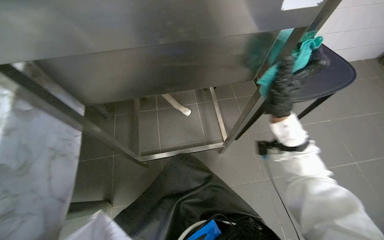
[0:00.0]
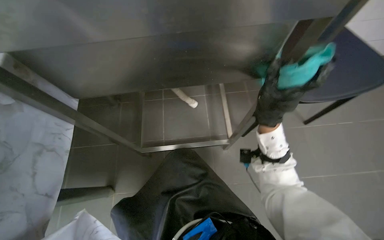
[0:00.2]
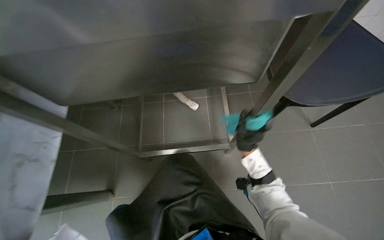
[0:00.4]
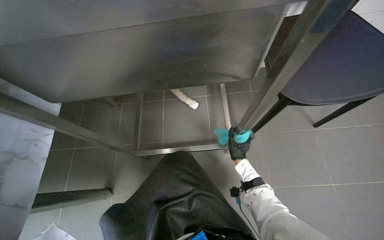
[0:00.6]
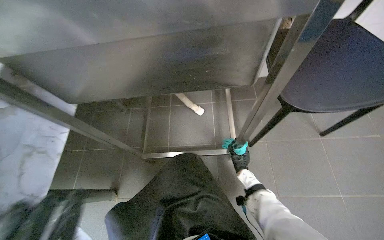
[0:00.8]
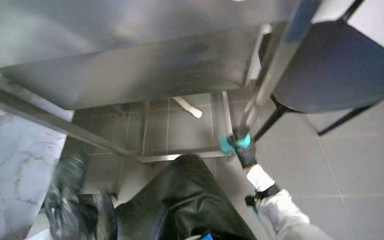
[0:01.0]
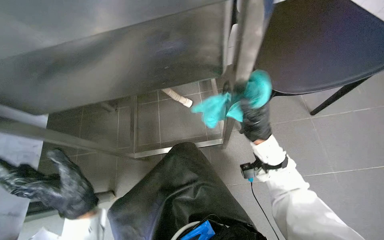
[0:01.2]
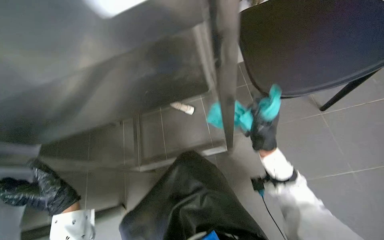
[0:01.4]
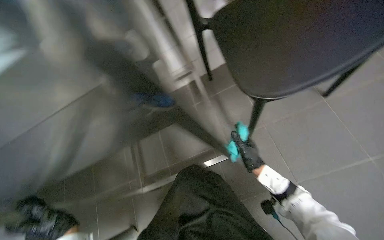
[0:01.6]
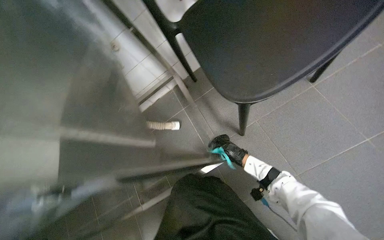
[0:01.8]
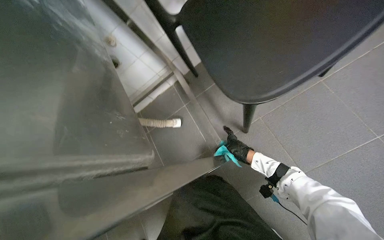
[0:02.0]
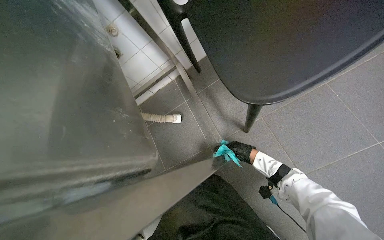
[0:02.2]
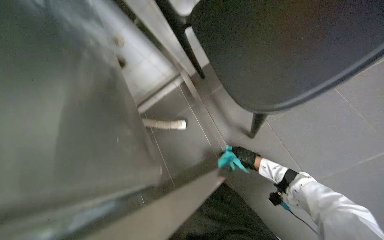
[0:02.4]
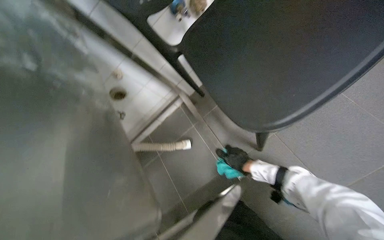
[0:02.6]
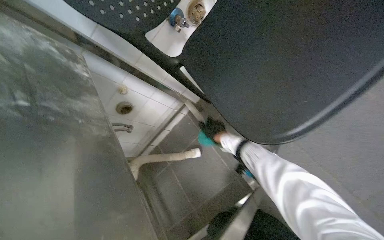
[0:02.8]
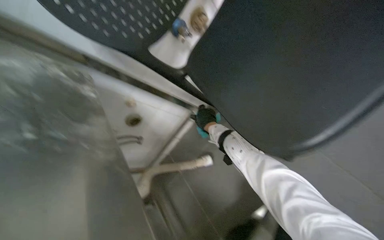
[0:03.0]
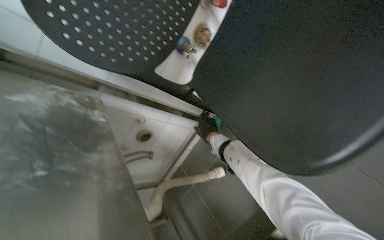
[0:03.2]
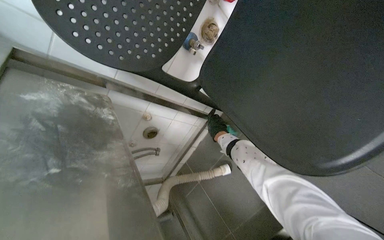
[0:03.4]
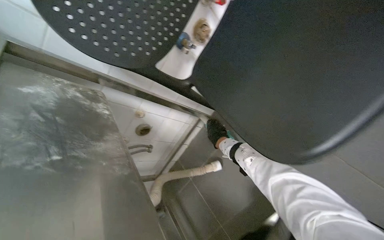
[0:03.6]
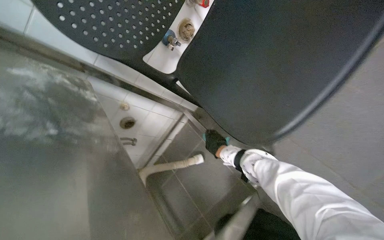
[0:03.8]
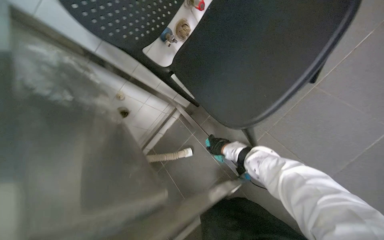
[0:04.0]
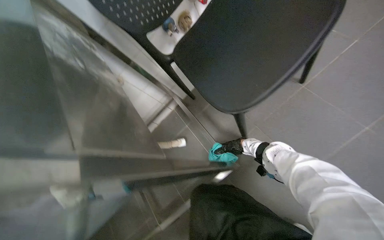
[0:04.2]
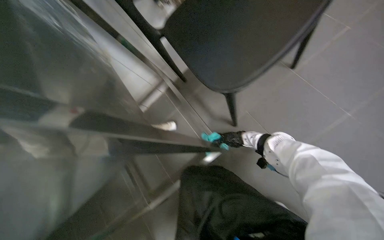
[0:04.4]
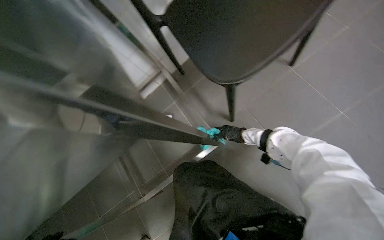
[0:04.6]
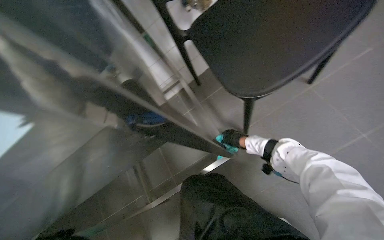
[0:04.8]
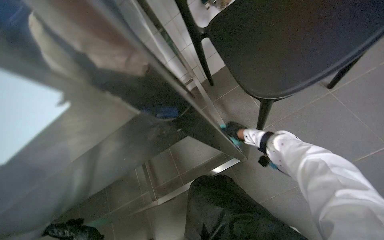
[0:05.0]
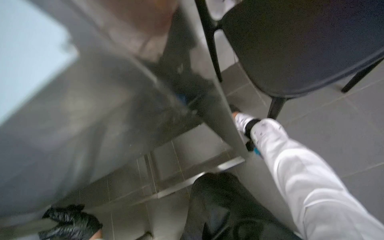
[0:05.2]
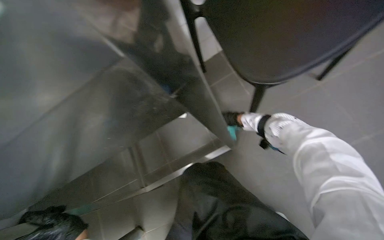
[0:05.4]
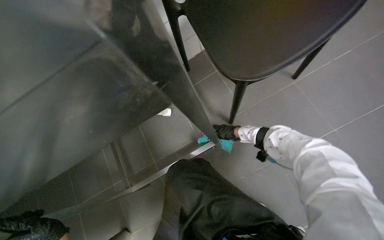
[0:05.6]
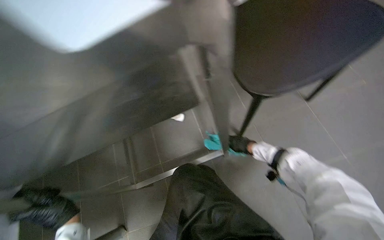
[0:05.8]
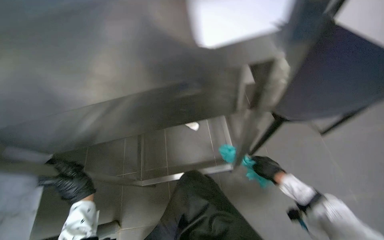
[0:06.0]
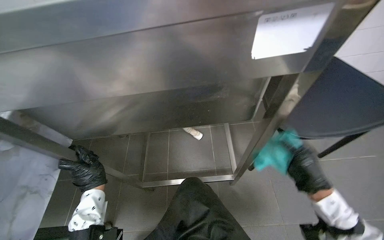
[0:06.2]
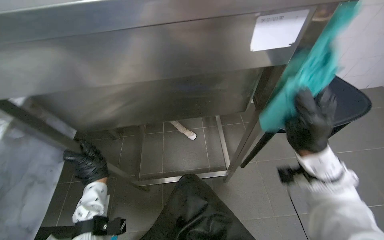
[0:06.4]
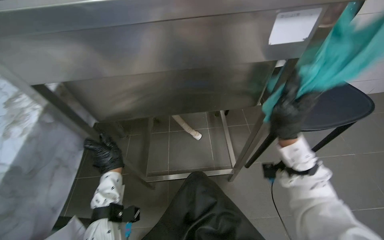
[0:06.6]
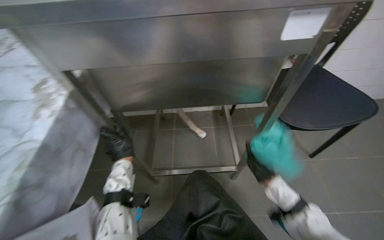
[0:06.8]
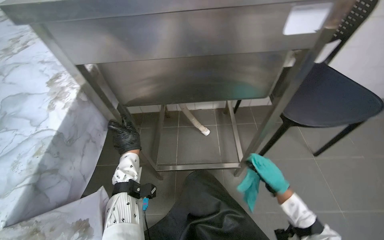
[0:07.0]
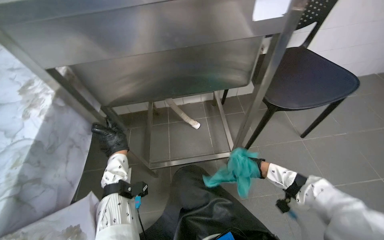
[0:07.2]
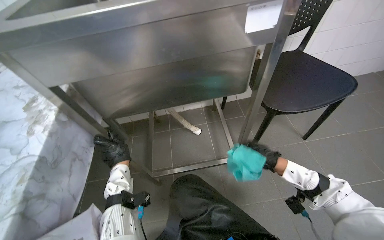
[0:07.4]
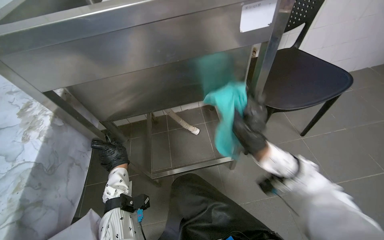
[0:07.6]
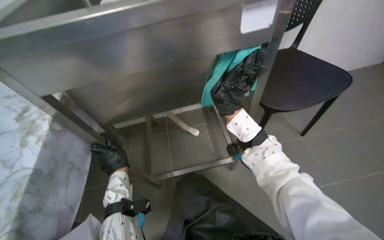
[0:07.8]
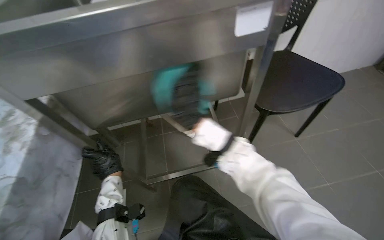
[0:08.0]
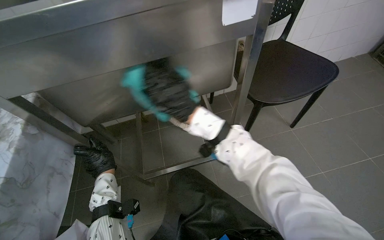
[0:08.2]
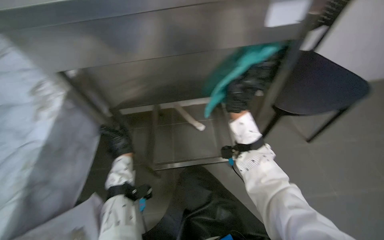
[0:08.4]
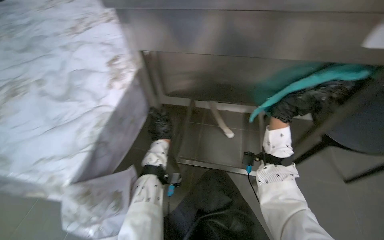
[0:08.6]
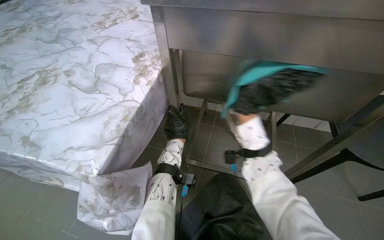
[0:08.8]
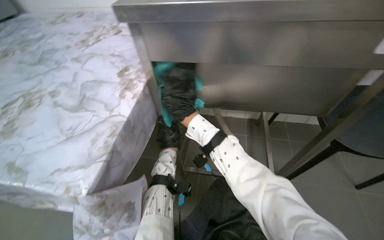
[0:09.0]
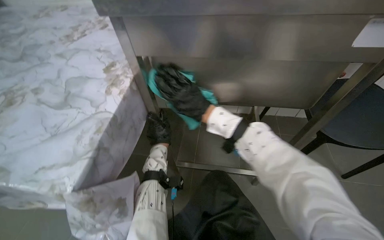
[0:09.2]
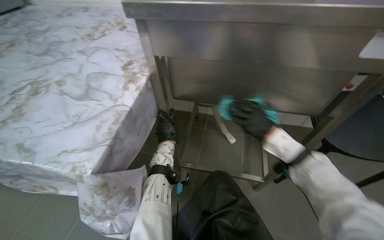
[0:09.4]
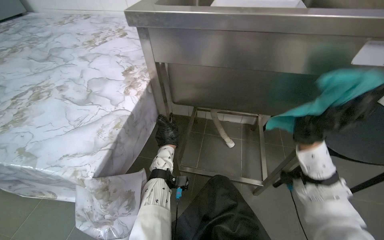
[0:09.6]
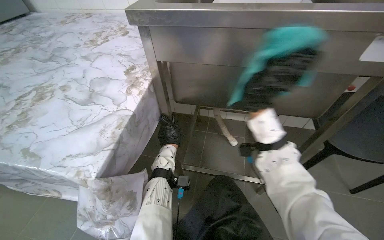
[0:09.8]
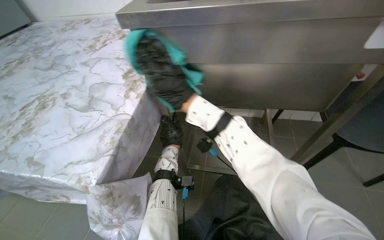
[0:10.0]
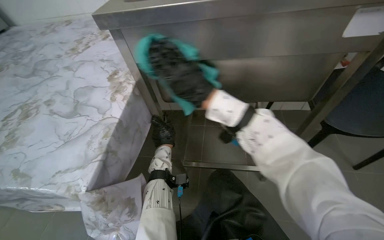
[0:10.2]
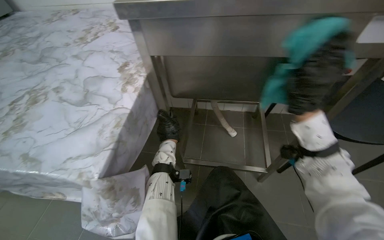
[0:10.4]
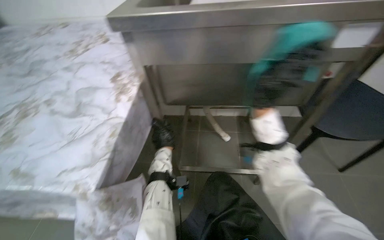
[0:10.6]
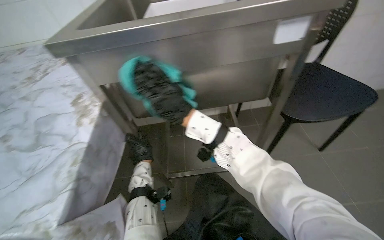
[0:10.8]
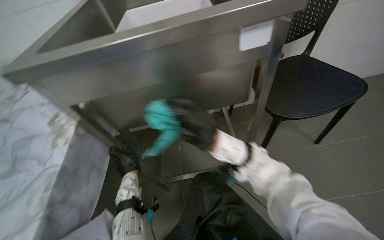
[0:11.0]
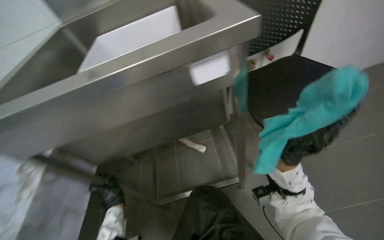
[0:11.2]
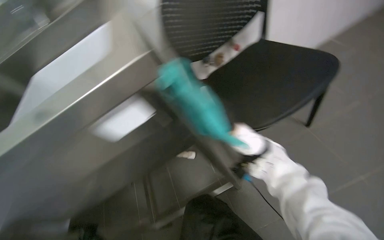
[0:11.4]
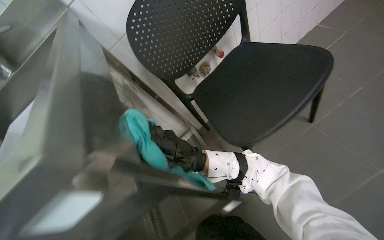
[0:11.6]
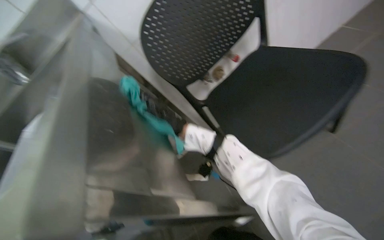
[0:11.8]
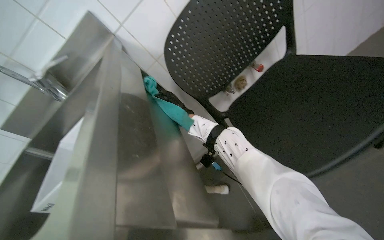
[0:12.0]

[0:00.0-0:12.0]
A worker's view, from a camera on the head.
Job: wiping surfaces.
The whole recording: Cleaning kitchen counter and sink. The worker cleans the kitchen counter and sink using a cloth and bucket of water.
0:00.0 to 0:01.6: The right hand swings nearer and farther, approximately 25 cm each way, with 2 reversals.
0:01.6 to 0:03.0: The right hand travels up the picture and to the left by approximately 30 cm.
0:03.0 to 0:04.4: The right hand moves to the right and down the picture, roughly 35 cm.
0:04.4 to 0:06.0: Everything in view rotates roughly 30 degrees clockwise. The right hand moves nearer to the camera, about 15 cm.
0:06.0 to 0:07.6: The right hand moves nearer and farther over about 20 cm, changing direction 2 times.
0:10.4 to 0:12.0: The wearer moves roughly 50 cm. Everything in view rotates about 40 degrees counterclockwise.

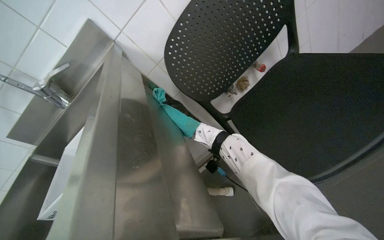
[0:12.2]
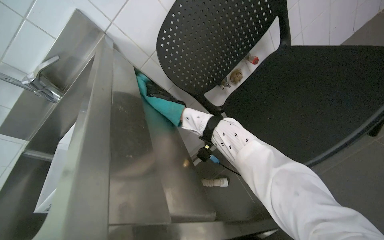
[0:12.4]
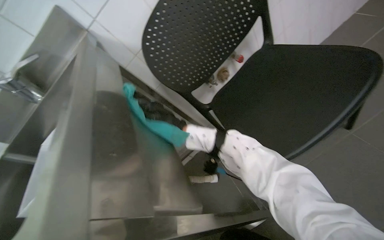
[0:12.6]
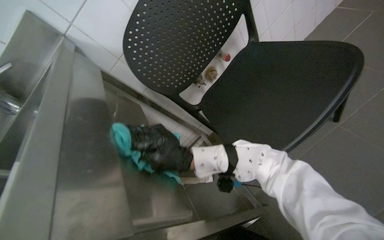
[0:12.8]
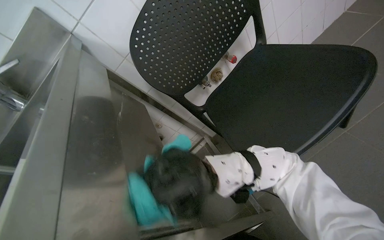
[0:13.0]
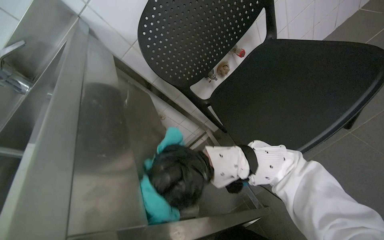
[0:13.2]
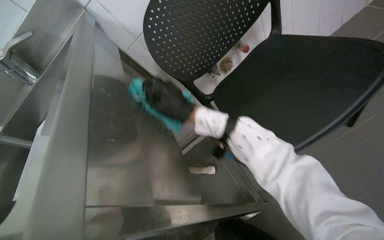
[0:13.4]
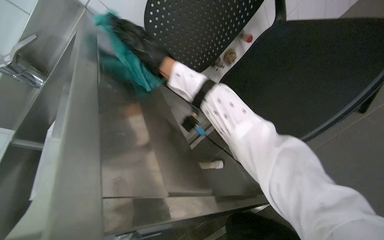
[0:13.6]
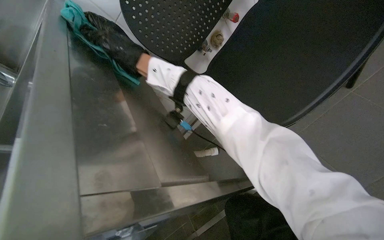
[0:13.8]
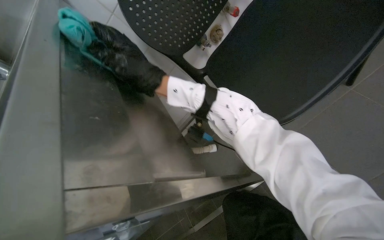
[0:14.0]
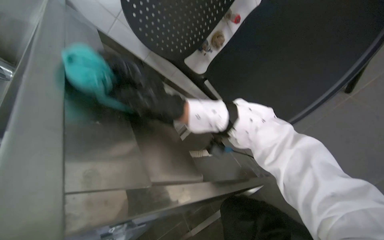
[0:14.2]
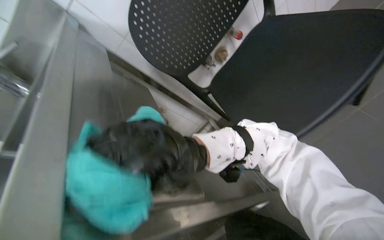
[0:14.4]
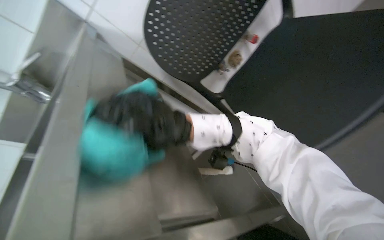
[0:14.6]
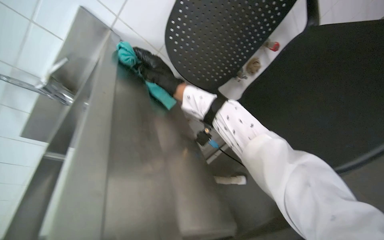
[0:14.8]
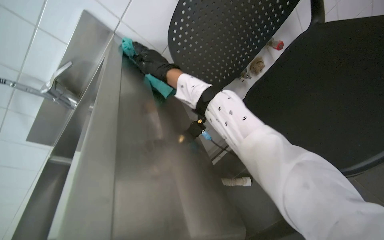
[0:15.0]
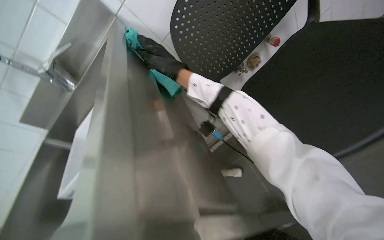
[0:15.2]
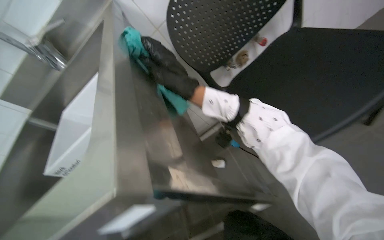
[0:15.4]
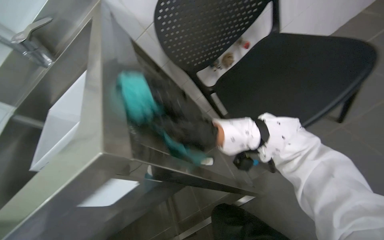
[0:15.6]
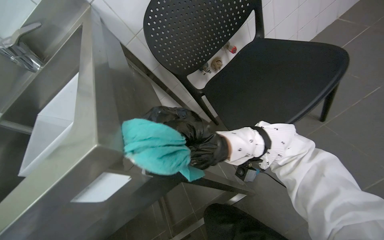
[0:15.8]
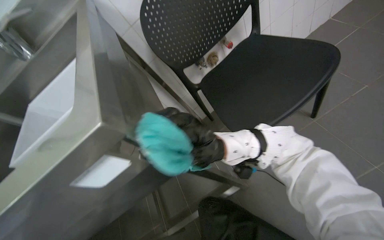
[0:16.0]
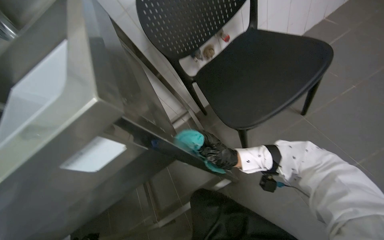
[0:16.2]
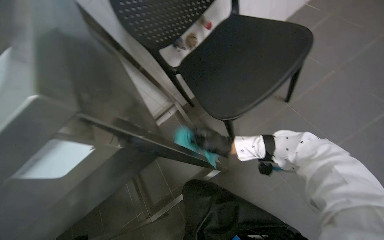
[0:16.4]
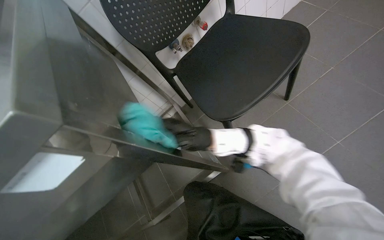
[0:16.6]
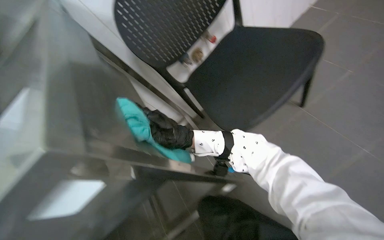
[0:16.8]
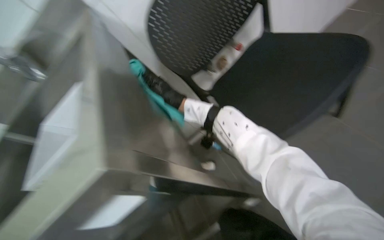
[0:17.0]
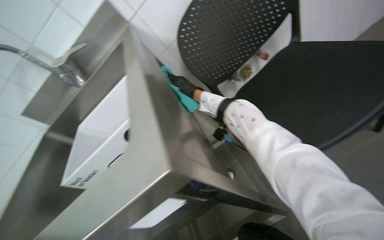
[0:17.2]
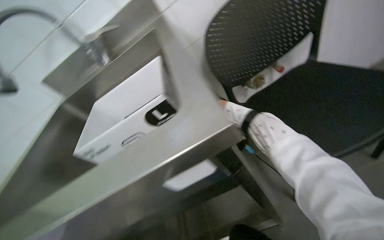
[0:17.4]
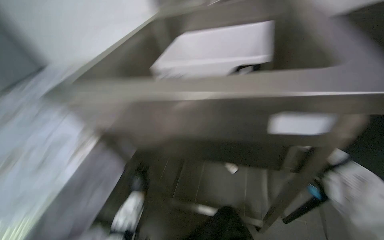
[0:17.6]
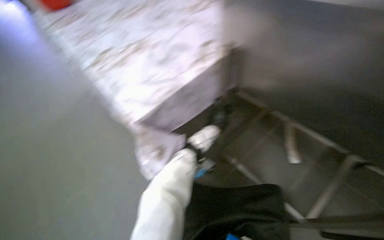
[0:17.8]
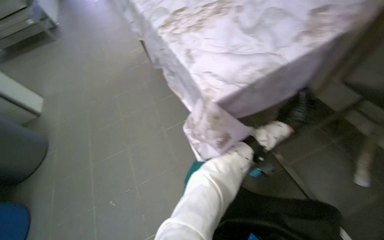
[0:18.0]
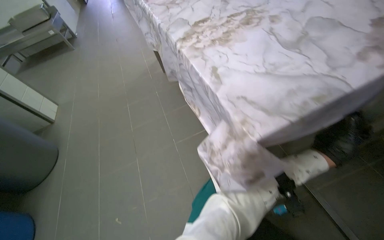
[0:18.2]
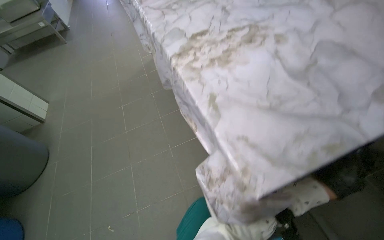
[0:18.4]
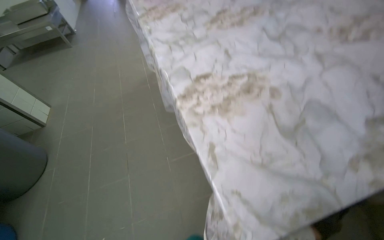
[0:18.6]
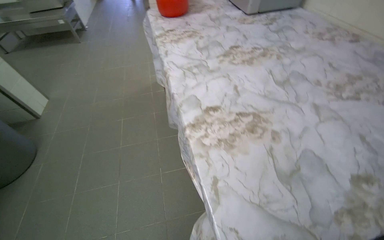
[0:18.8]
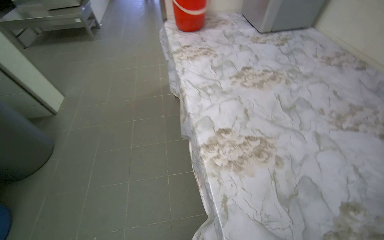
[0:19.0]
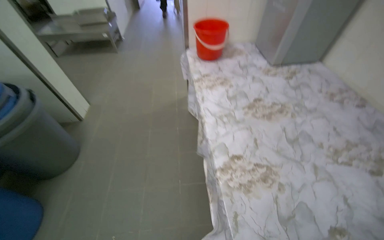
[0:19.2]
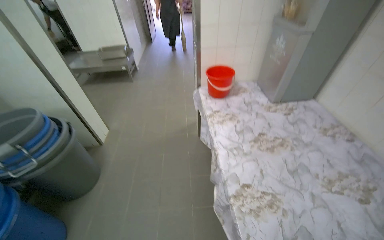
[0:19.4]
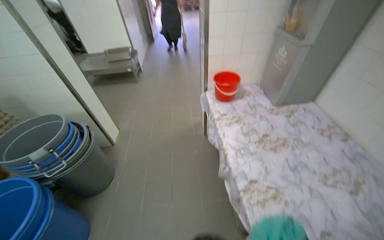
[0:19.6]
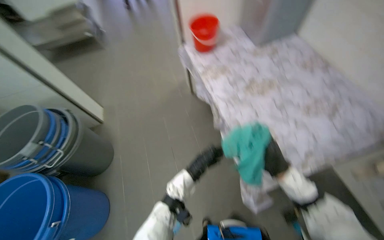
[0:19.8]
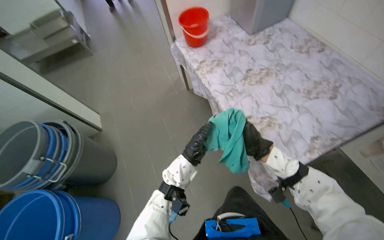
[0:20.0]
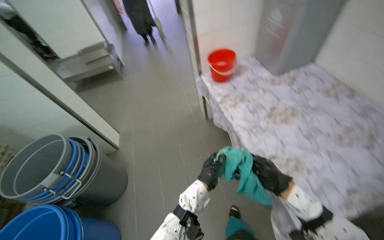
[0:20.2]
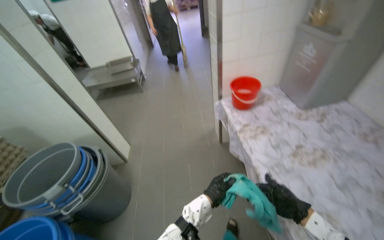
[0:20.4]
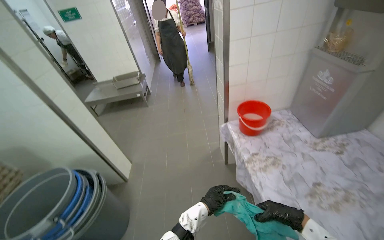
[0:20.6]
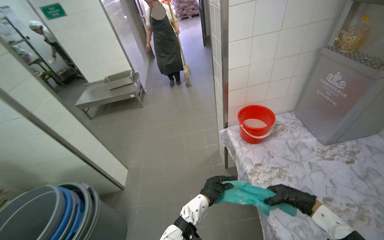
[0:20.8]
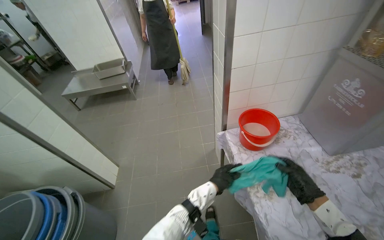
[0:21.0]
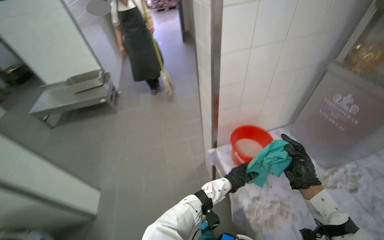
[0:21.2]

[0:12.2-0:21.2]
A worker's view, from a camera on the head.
Job: wiping surfaces.
The whole recording: Cleaning kitchen counter and sink. The worker cleans the kitchen counter and sink using a cloth and bucket of water.
0:15.2 to 0:16.6: The view swings some 20 degrees to the right. The right hand is displaced down the picture and to the right by approximately 50 cm.
0:16.6 to 0:18.2: The wearer's head swings about 60 degrees to the left.
0:18.2 to 0:19.8: The camera is carried roughly 70 cm.
0:19.8 to 0:21.2: The camera is carried approximately 70 cm. The wearer looks roughly 15 degrees further upward.
